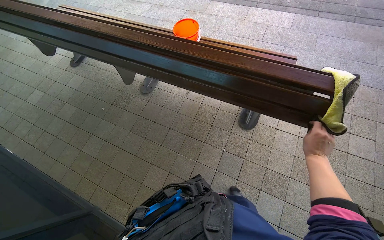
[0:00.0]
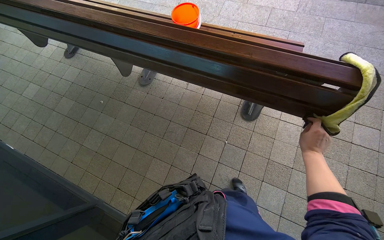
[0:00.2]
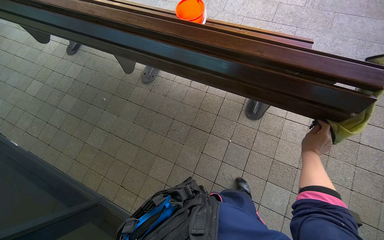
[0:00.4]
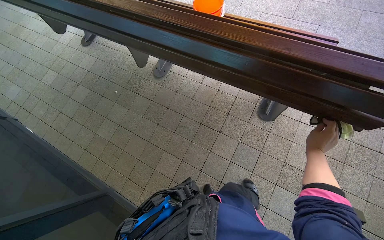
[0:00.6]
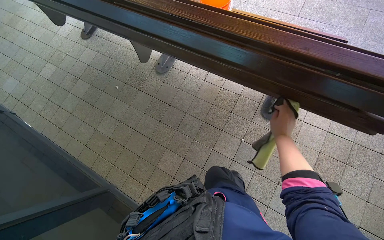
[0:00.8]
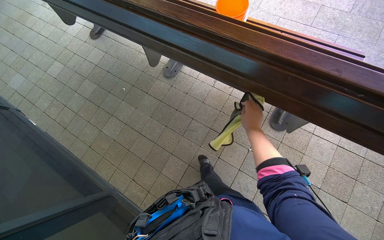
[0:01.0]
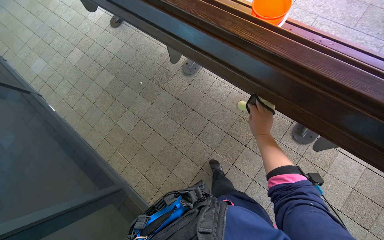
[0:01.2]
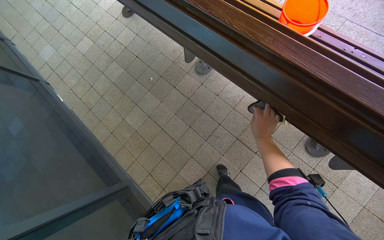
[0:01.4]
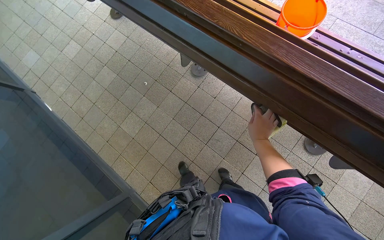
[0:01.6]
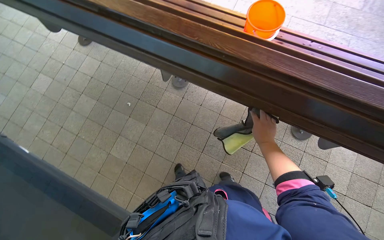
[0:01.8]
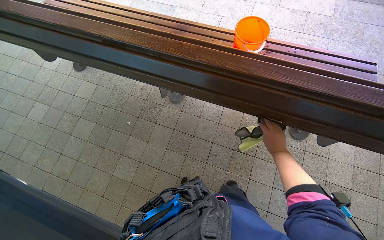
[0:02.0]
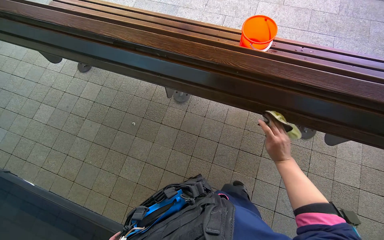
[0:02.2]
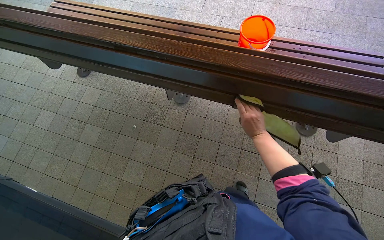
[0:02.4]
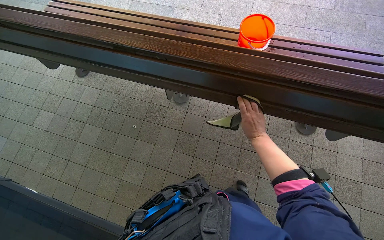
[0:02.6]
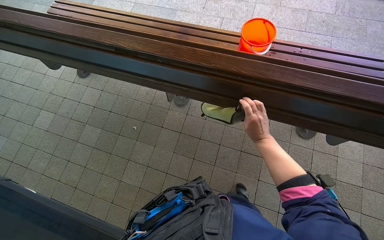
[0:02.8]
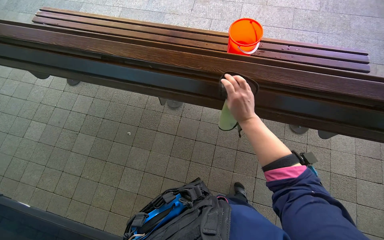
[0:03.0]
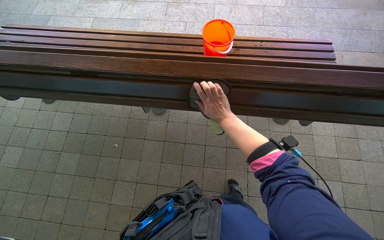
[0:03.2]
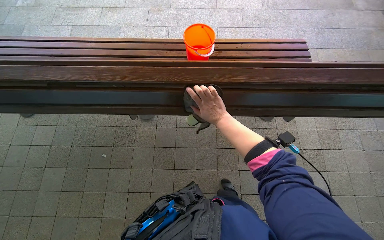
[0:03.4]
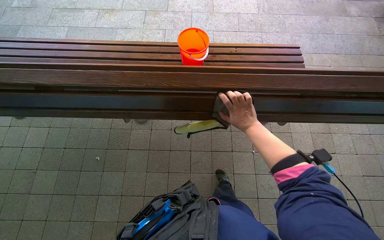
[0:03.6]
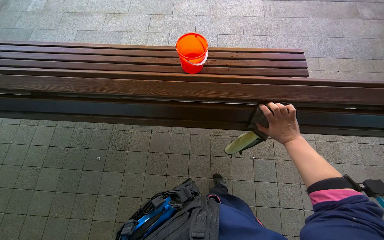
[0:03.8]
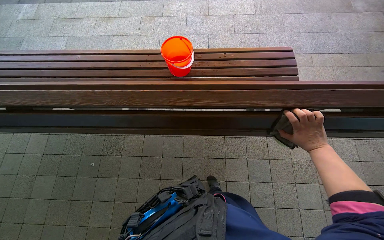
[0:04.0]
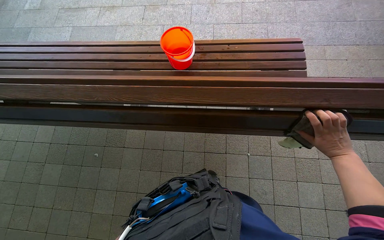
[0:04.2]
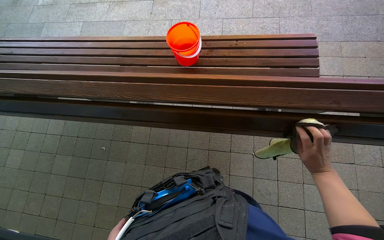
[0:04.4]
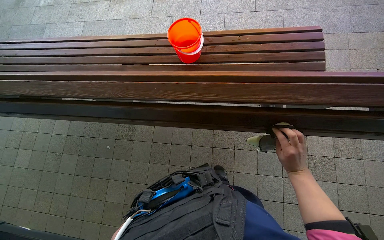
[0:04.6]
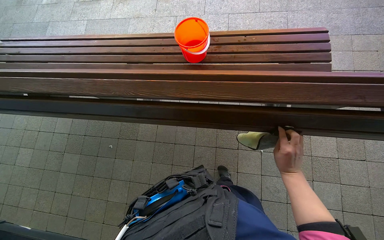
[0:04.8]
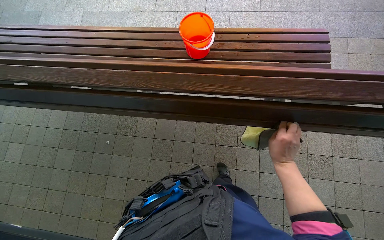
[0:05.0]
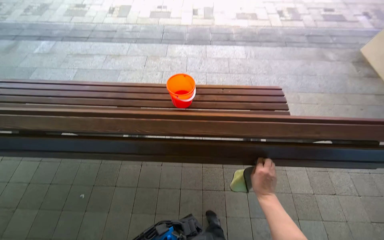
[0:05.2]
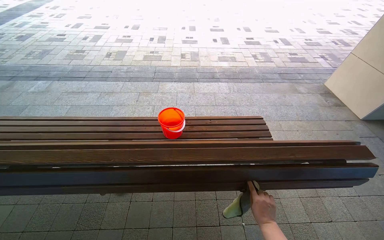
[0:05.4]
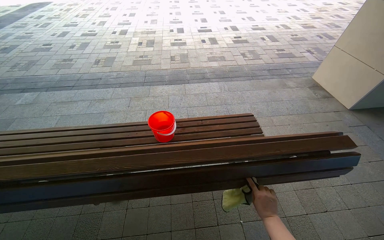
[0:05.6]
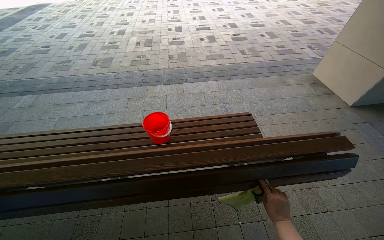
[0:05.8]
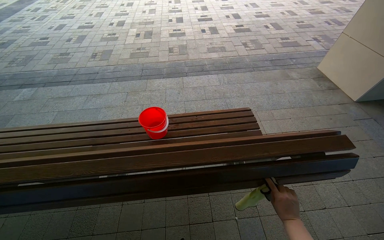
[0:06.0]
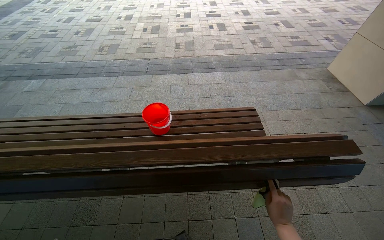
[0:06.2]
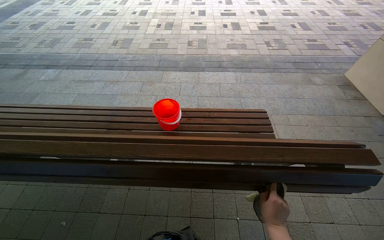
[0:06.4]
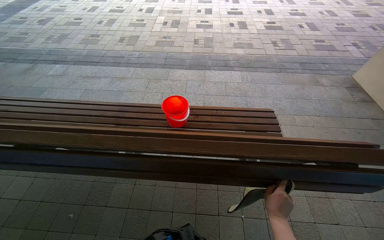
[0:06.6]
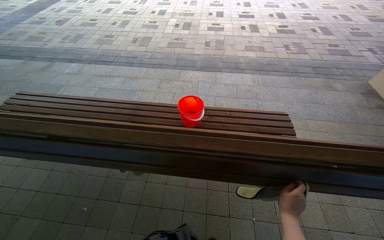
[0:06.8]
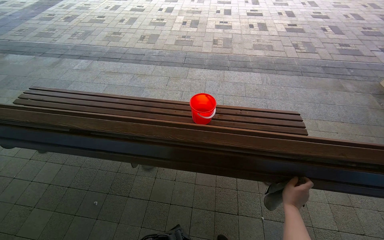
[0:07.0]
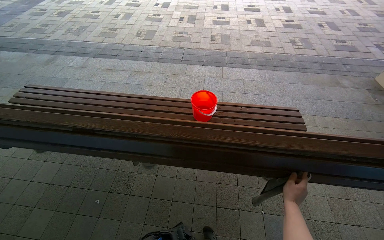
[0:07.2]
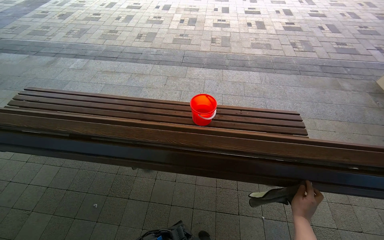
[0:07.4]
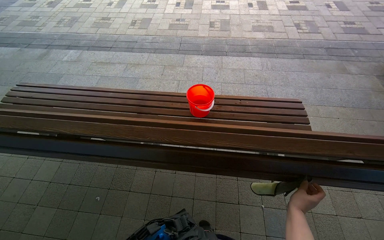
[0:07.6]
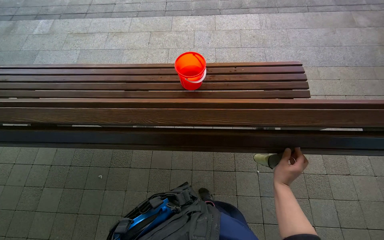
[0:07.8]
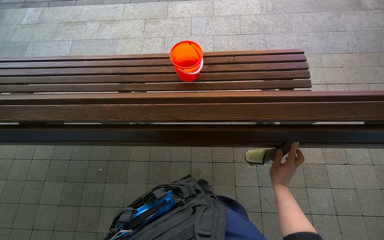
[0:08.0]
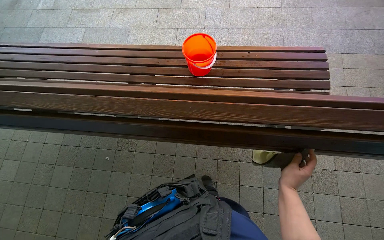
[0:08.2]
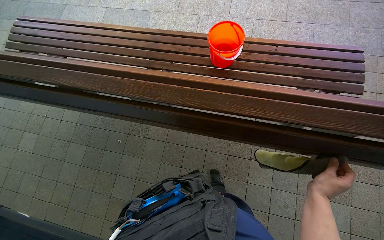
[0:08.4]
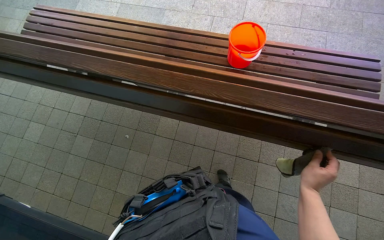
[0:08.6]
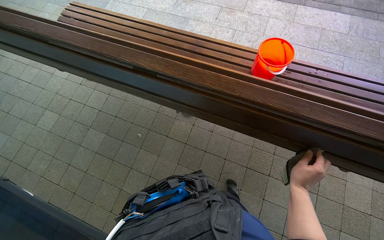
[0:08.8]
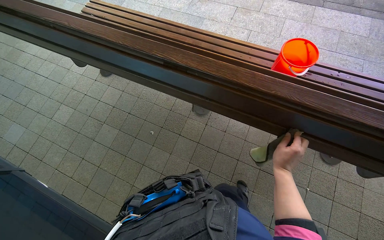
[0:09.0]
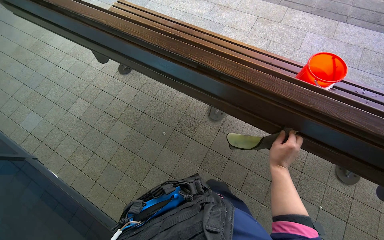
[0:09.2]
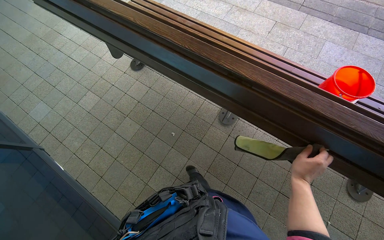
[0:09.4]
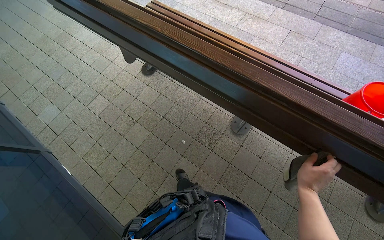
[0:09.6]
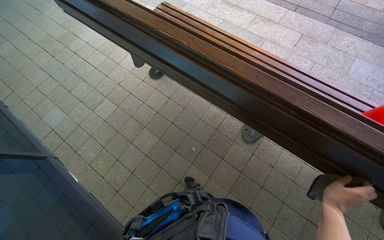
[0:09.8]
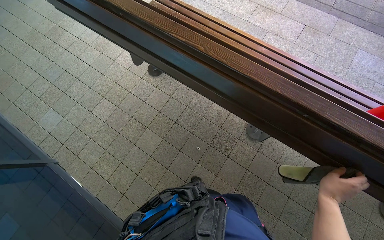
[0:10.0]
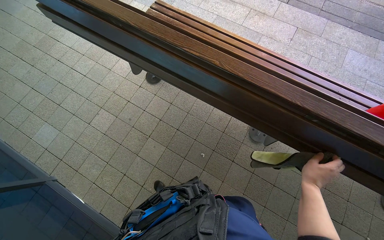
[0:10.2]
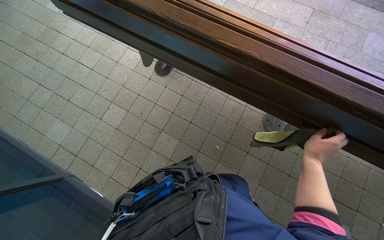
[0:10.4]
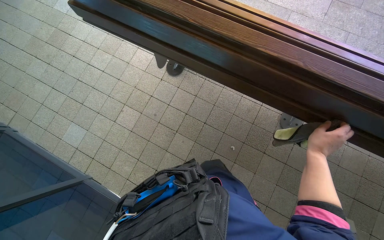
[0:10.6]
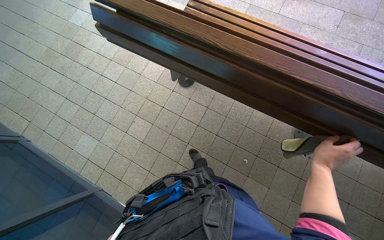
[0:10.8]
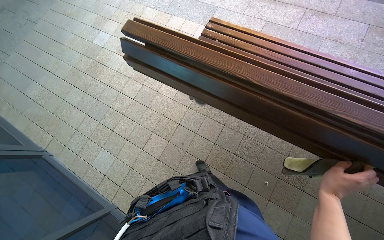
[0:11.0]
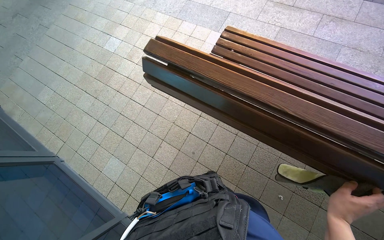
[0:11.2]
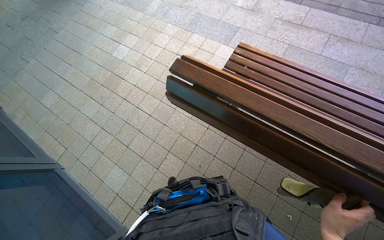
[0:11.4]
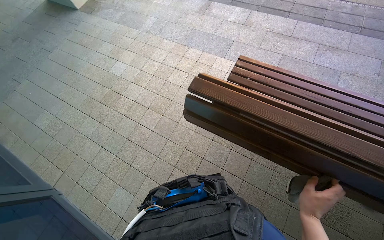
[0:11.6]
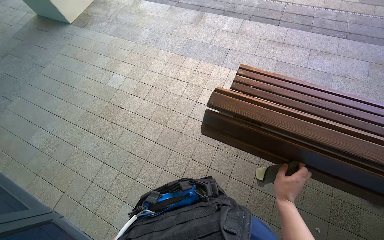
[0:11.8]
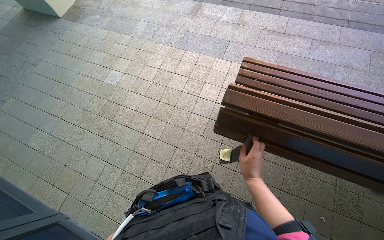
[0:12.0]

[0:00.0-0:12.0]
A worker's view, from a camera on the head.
Job: wiping surfaces.
The whole recording: Wiping wooden bench. The worker wipes the wooden bench with a cloth.
0:00.0 to 0:01.6: The camera travels some 60 cm. The view tips downward by about 15 degrees.
0:01.6 to 0:03.0: The right hand moves to the left, nearer to the camera and up the picture, about 20 cm.
0:03.0 to 0:04.4: The right hand goes about 60 cm to the right.
0:04.4 to 0:06.0: The view tilts approximately 25 degrees upward.
0:07.6 to 0:09.0: The view tilts some 15 degrees downward. The right hand goes some 40 cm to the left.
0:09.0 to 0:10.4: The camera is carried about 80 cm.
0:10.4 to 0:12.0: The camera is carried about 80 cm.

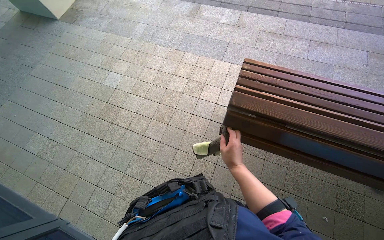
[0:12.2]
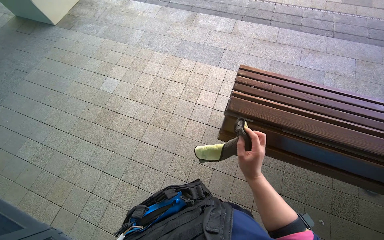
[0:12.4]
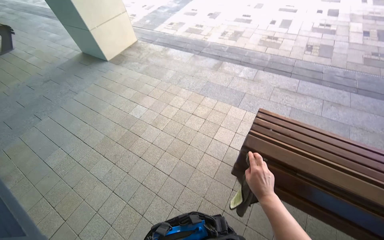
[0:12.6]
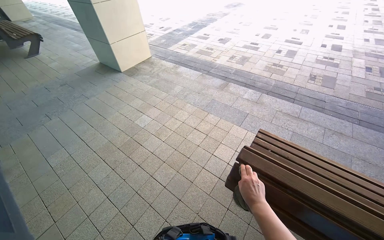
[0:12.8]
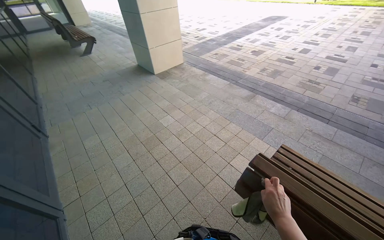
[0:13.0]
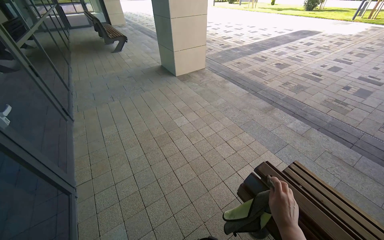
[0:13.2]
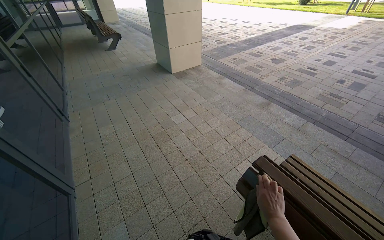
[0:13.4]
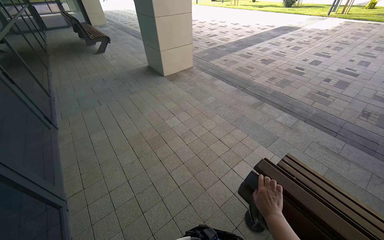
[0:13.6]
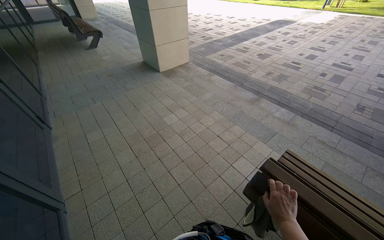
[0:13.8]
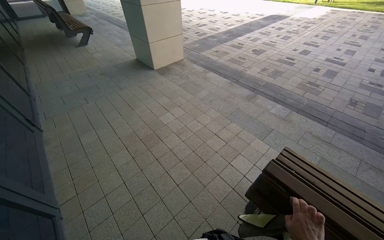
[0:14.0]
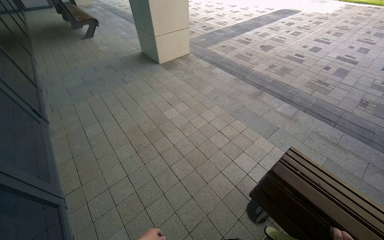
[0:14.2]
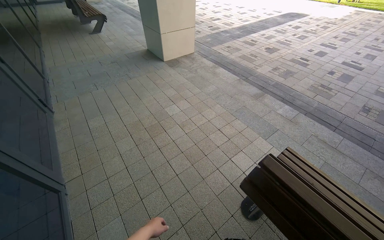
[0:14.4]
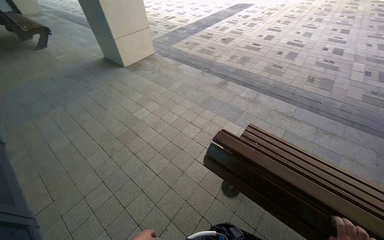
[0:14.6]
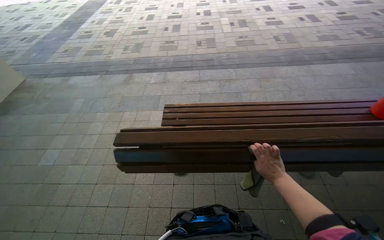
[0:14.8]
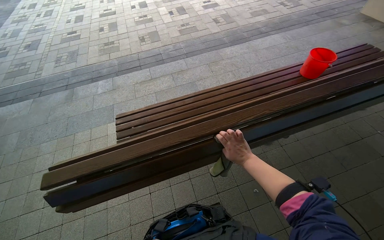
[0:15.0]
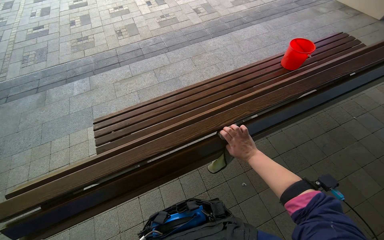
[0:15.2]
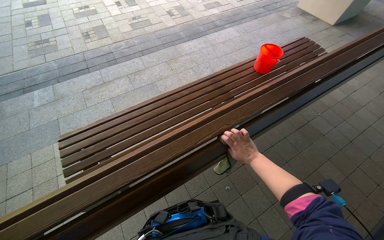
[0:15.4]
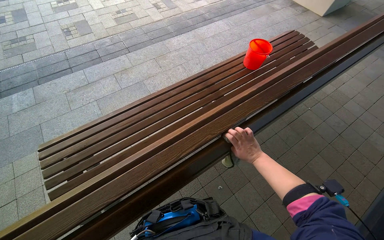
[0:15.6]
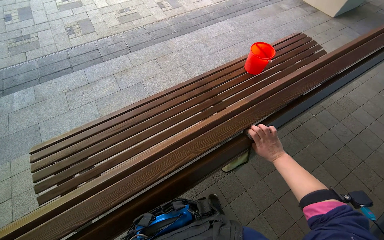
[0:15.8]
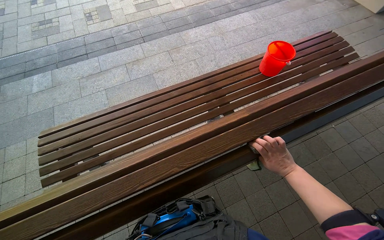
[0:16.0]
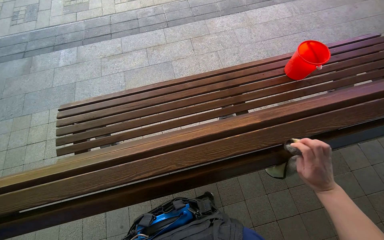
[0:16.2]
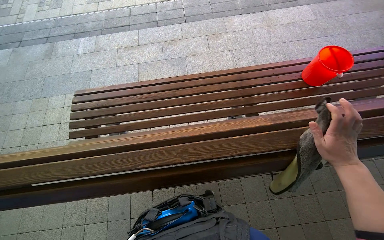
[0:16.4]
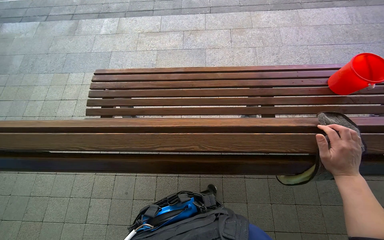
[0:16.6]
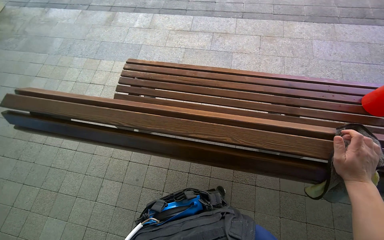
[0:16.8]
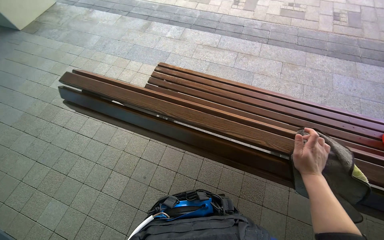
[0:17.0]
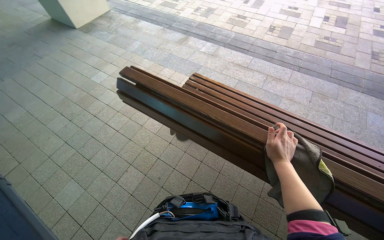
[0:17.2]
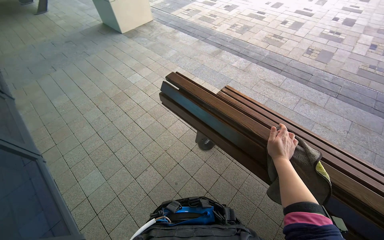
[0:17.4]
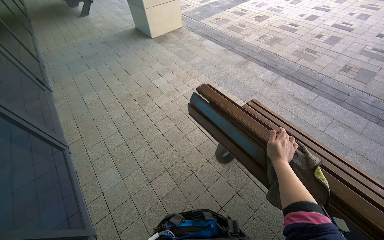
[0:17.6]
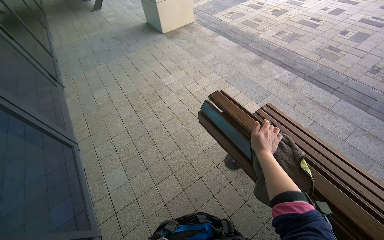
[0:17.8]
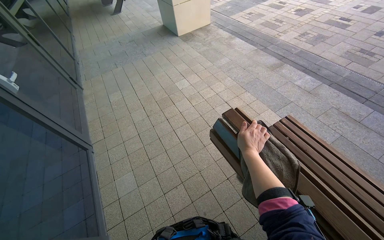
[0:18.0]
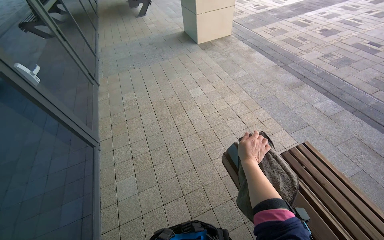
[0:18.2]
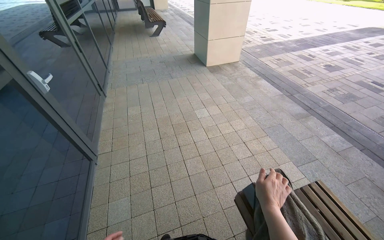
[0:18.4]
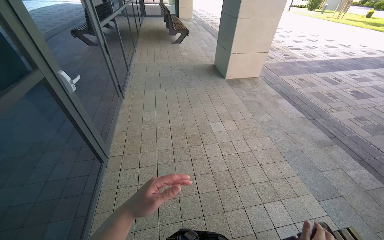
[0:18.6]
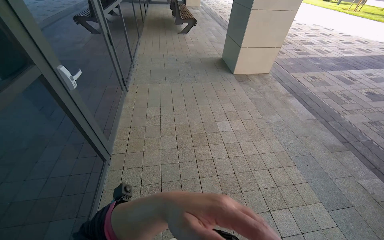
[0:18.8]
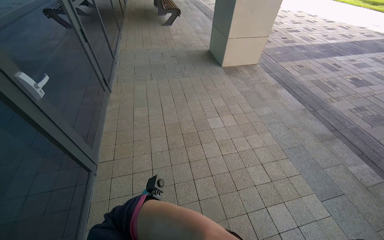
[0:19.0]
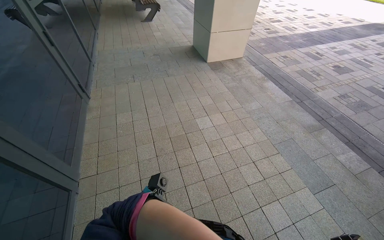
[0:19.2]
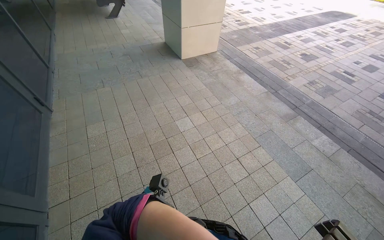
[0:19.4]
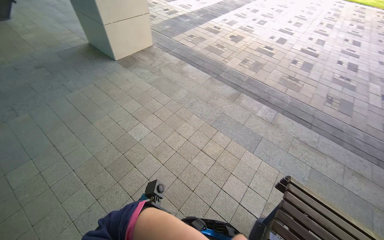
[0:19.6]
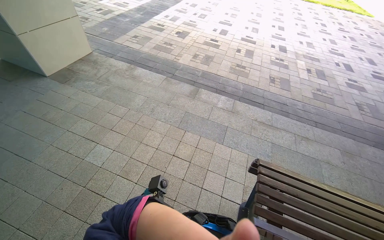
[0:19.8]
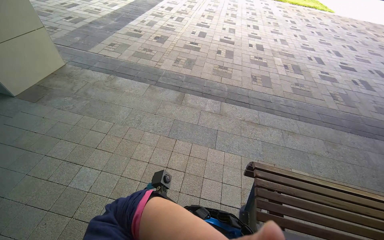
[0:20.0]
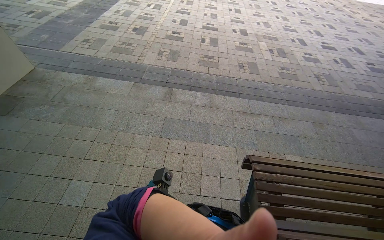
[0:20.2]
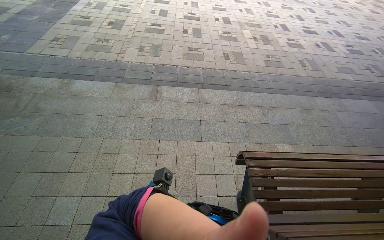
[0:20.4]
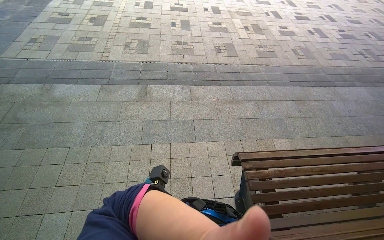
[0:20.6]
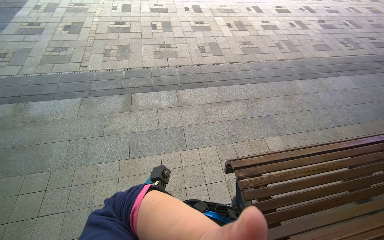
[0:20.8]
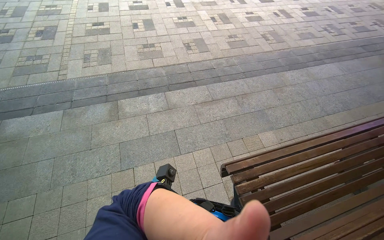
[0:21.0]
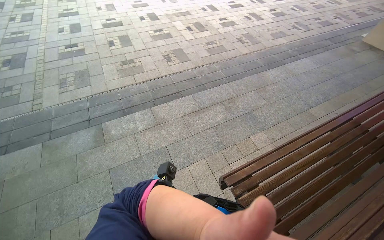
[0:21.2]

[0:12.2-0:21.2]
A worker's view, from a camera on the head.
Job: wiping surfaces.
The whole recording: Wiping wooden bench. The worker wipes the wooden bench with a cloth.
0:12.2 to 0:13.8: The head turns to the left by about 30 degrees. The view tilts roughly 25 degrees upward.
0:13.8 to 0:15.2: The head travels about 60 cm. The wearer looks some 75 degrees further to the right.
0:15.2 to 0:16.6: The view tilts some 10 degrees downward.
0:16.6 to 0:18.2: The head travels approximately 70 cm. The head rotates roughly 65 degrees to the left. The camera pitches upward, by about 15 degrees.
0:18.2 to 0:19.8: The wearer moves approximately 80 cm. The wearer looks approximately 50 degrees further to the right.
0:19.8 to 0:21.2: The head travels some 70 cm. The head turns to the right by some 45 degrees.
